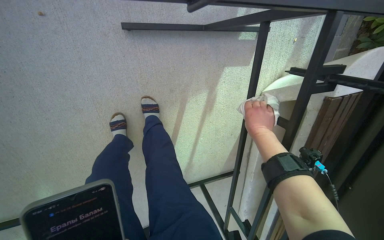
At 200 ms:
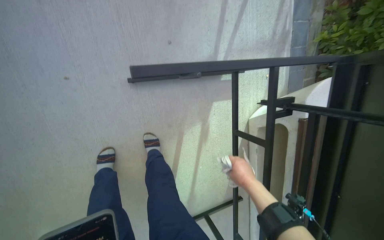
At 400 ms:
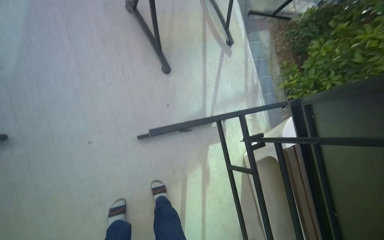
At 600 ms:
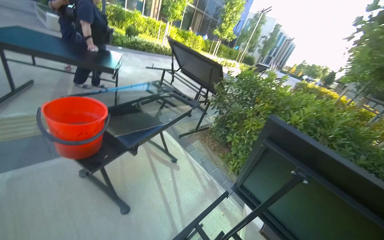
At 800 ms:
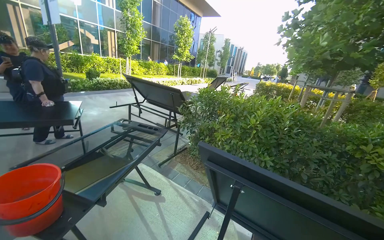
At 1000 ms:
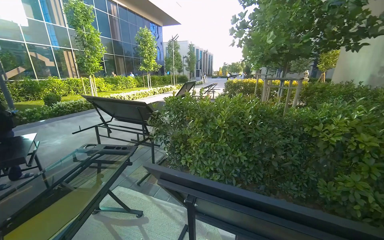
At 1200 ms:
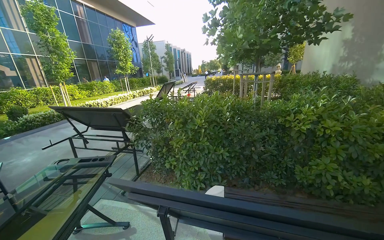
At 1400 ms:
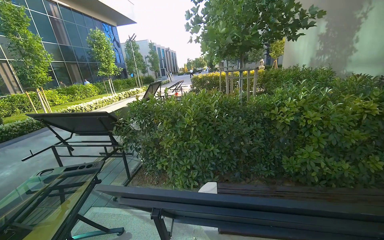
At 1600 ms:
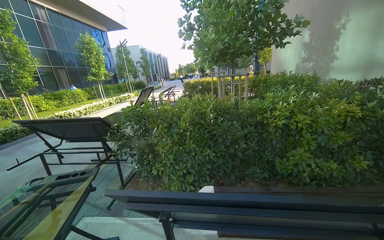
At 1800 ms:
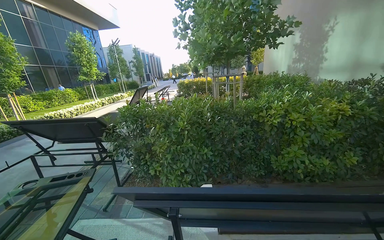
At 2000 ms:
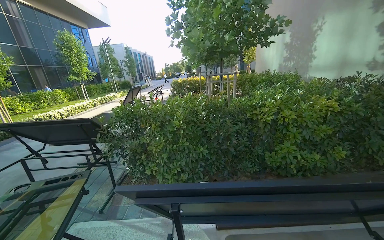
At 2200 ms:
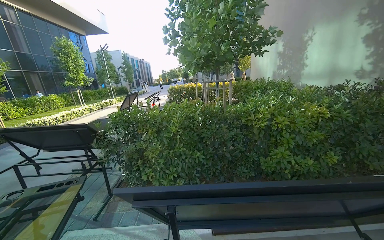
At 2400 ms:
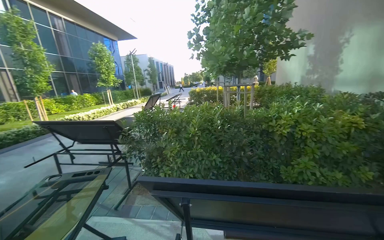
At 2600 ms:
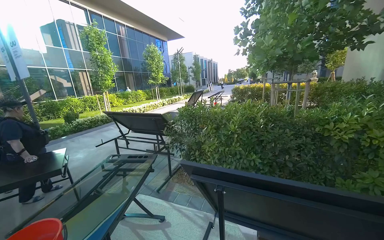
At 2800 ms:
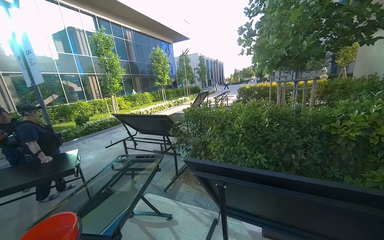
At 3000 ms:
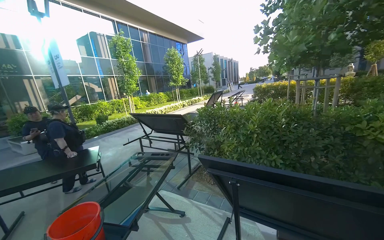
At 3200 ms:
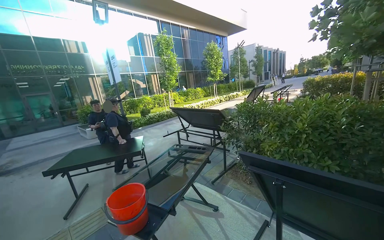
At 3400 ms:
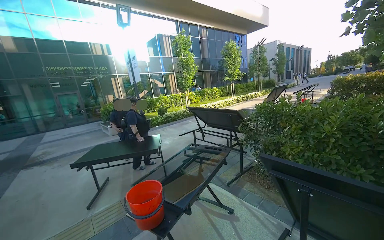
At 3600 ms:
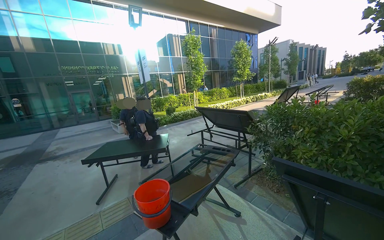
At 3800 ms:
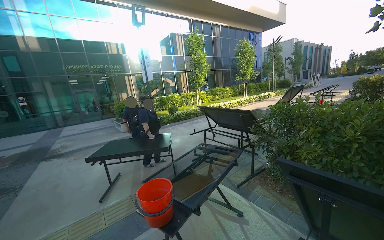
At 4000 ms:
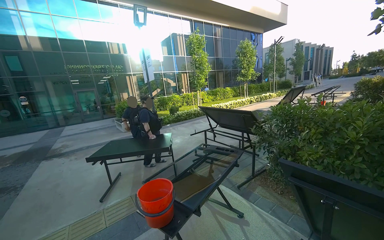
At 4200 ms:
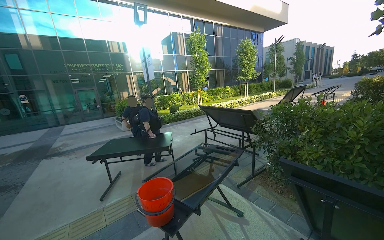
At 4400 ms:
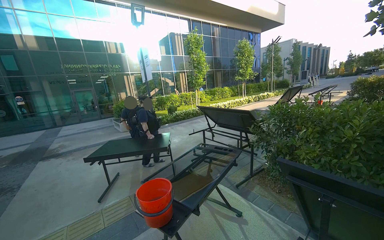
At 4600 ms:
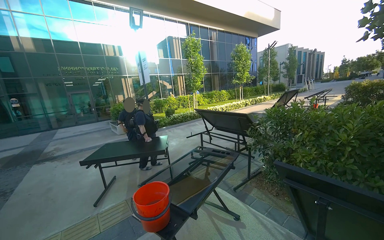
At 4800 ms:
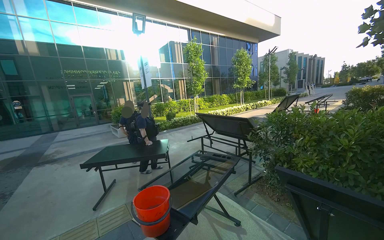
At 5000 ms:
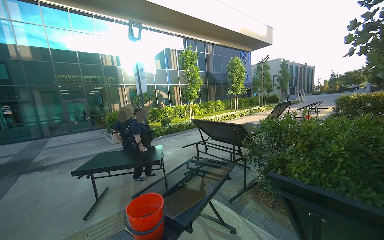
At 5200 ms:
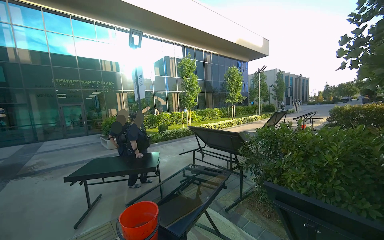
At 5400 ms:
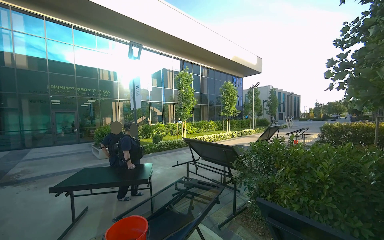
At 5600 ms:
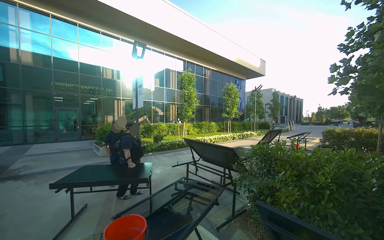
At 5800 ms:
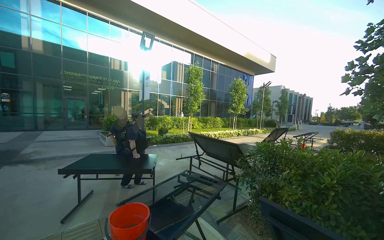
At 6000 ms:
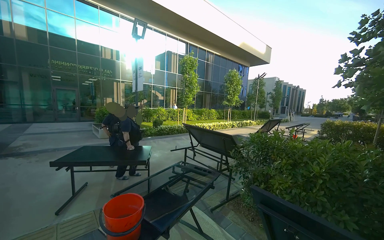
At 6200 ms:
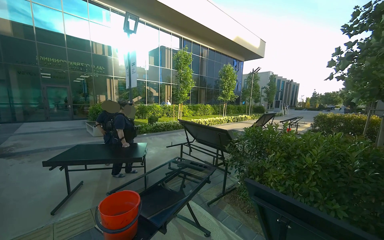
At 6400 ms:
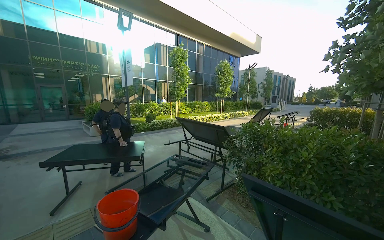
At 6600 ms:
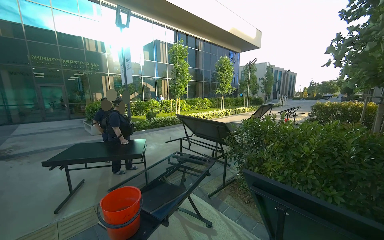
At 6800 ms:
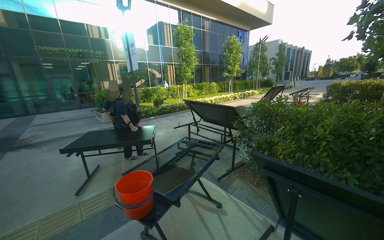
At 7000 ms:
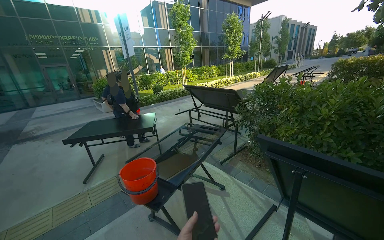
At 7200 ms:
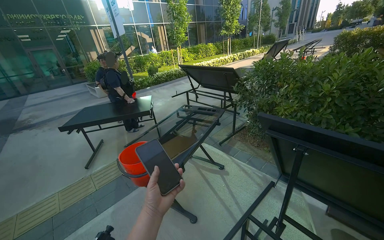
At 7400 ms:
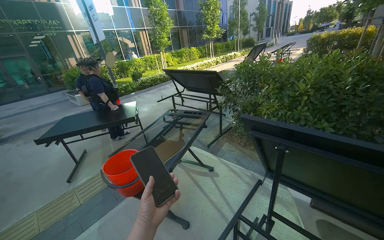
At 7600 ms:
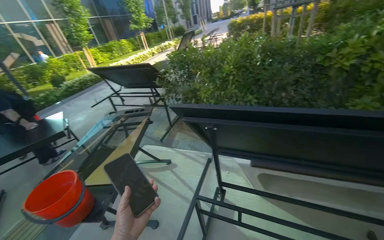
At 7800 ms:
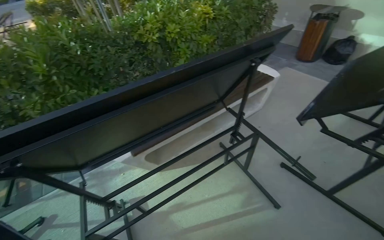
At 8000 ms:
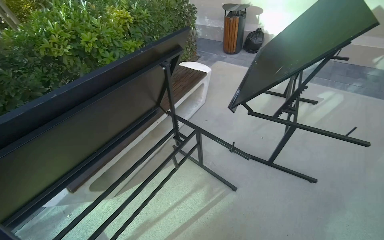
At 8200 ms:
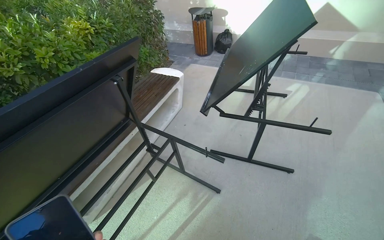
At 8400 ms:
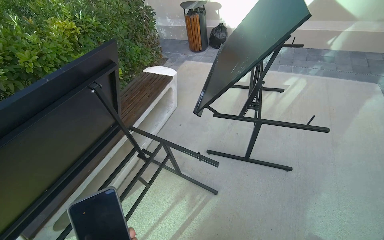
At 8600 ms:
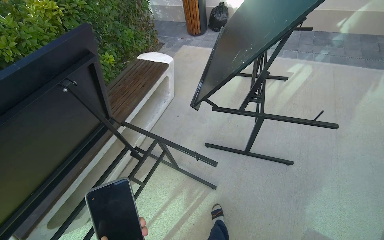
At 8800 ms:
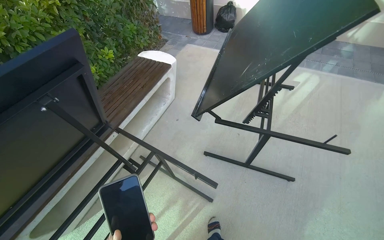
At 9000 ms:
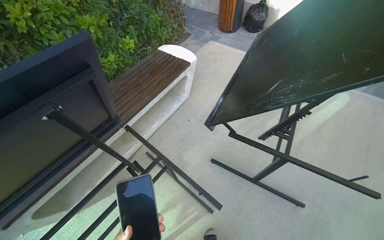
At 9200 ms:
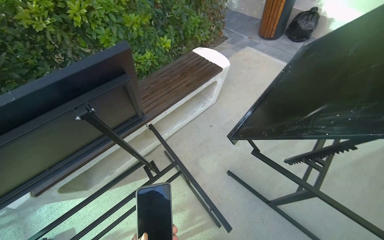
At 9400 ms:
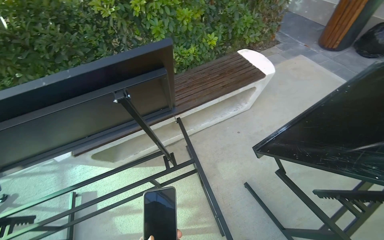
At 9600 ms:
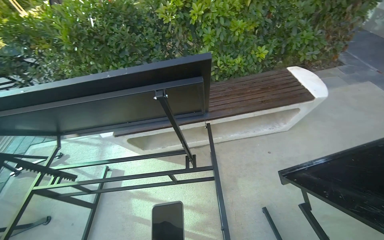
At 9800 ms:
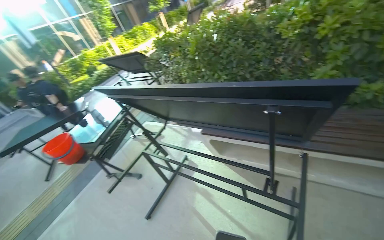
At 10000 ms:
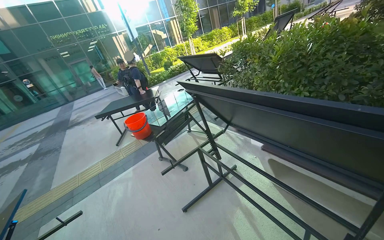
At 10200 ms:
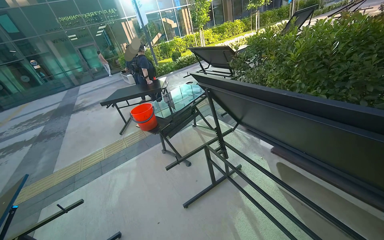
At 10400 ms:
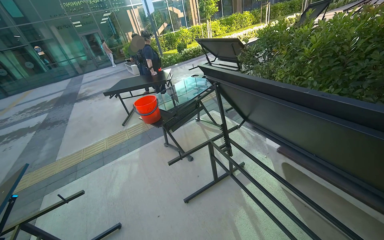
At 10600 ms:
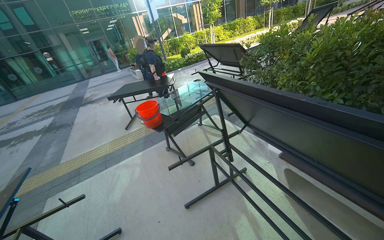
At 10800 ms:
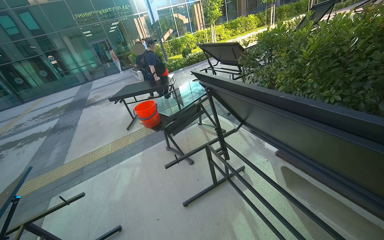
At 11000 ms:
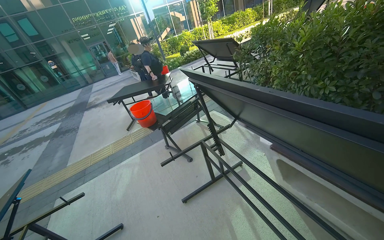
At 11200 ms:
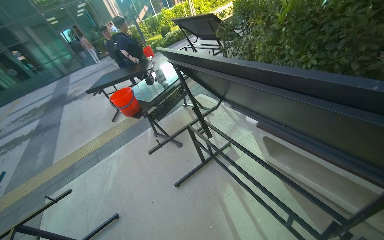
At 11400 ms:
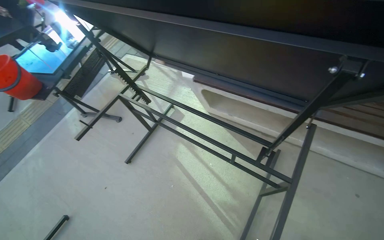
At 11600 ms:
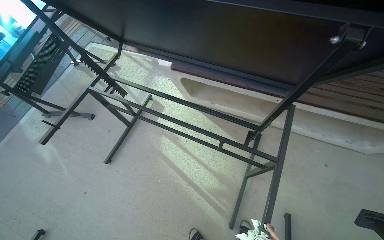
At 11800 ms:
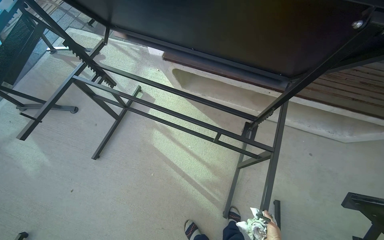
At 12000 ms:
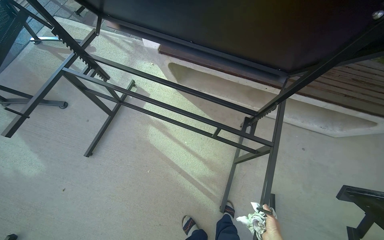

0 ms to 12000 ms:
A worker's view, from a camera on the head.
Job: wiping surfaces.
The whole recording: Wiping outdoor table frame. The worker wipes the frames of several outdoor tables with a cloth.
0 ms to 1600 ms: The head travels about 60 cm. The head rotates roughly 70 degrees to the right. The camera pitches upward, by approximately 70 degrees.
1600 ms to 3000 ms: The camera sweeps to the left, by approximately 25 degrees.
3000 ms to 4400 ms: The camera sweeps to the left, by approximately 25 degrees.
7600 ms to 9000 ms: The head travels about 80 cm. The head turns to the right by approximately 80 degrees. The view tips downward by approximately 15 degrees.
9000 ms to 10400 ms: The head turns to the left by some 110 degrees.
10400 ms to 12000 ms: The head rotates roughly 45 degrees to the right. The view tilts about 25 degrees downward.

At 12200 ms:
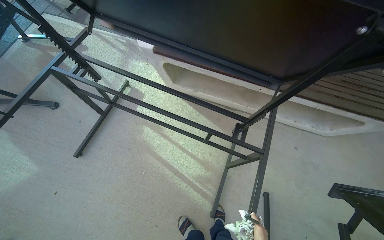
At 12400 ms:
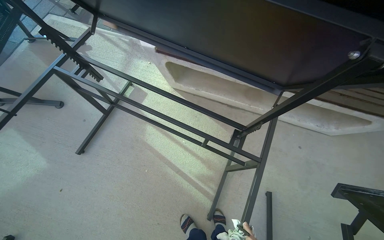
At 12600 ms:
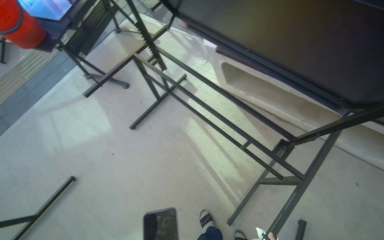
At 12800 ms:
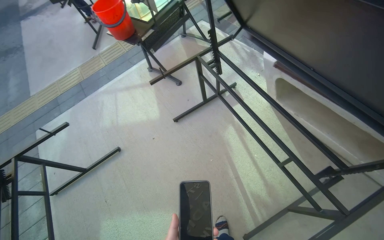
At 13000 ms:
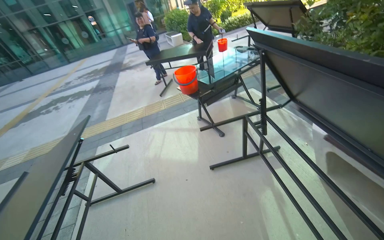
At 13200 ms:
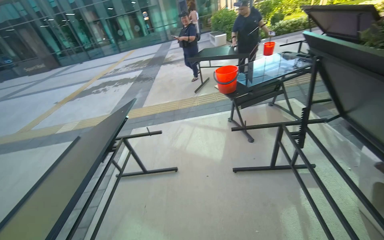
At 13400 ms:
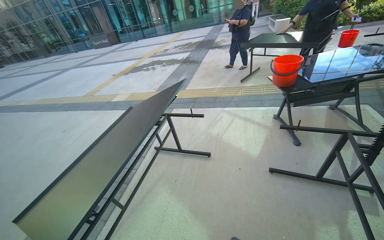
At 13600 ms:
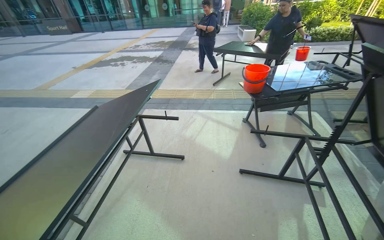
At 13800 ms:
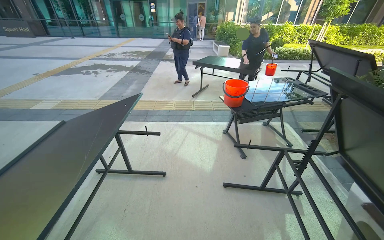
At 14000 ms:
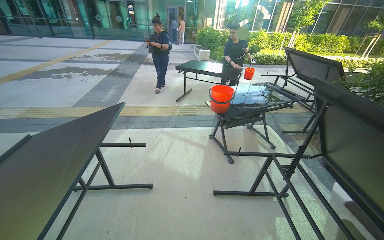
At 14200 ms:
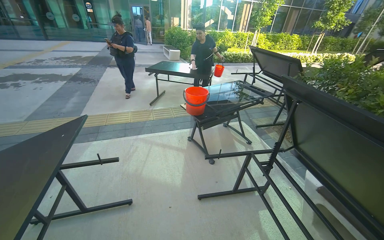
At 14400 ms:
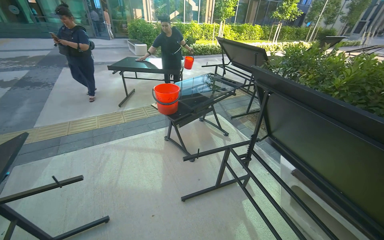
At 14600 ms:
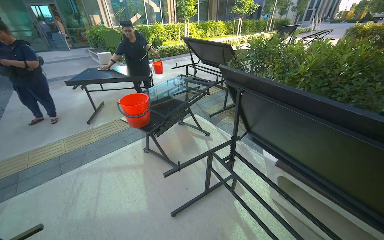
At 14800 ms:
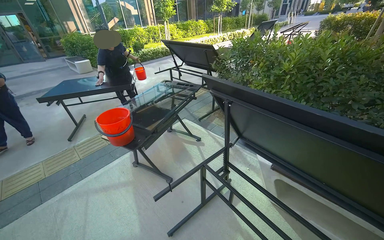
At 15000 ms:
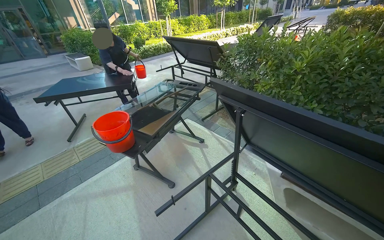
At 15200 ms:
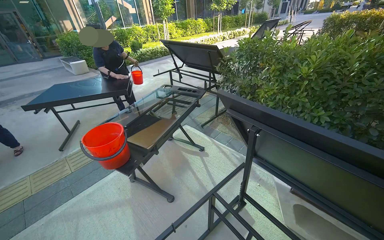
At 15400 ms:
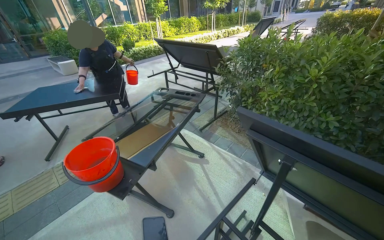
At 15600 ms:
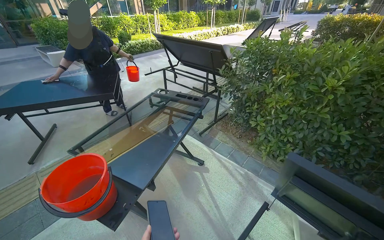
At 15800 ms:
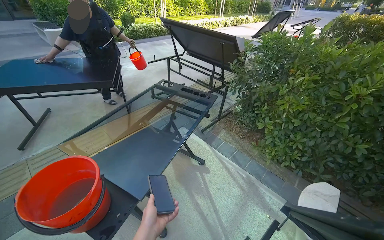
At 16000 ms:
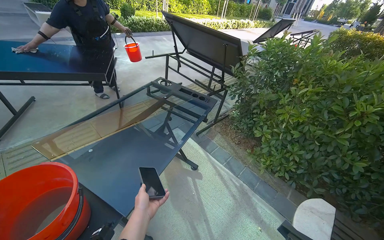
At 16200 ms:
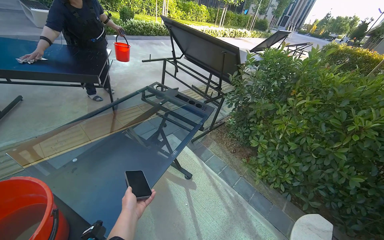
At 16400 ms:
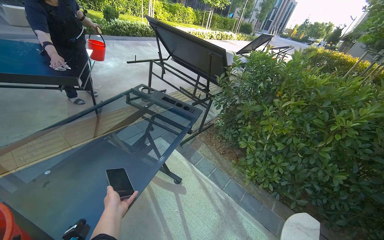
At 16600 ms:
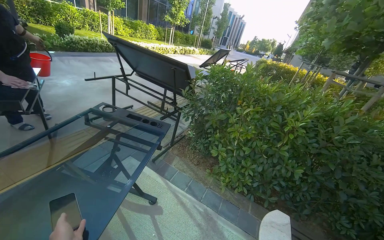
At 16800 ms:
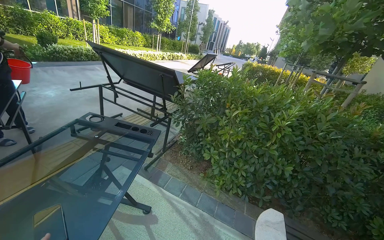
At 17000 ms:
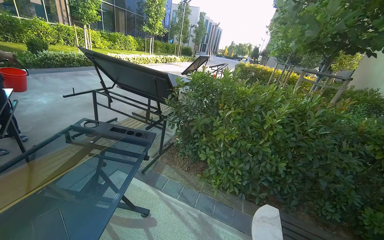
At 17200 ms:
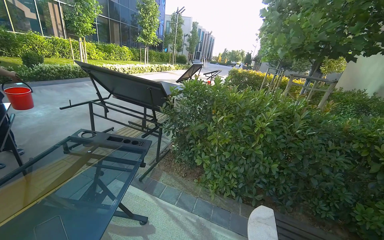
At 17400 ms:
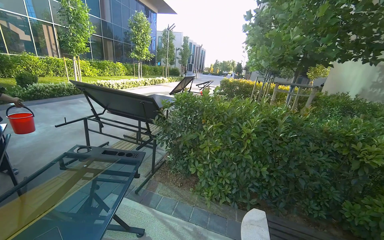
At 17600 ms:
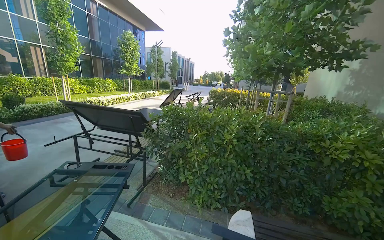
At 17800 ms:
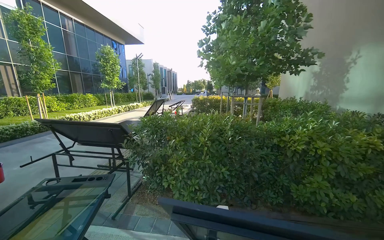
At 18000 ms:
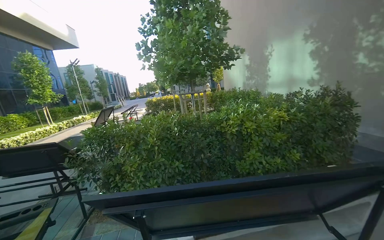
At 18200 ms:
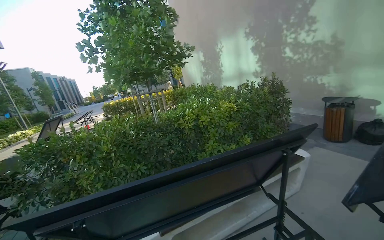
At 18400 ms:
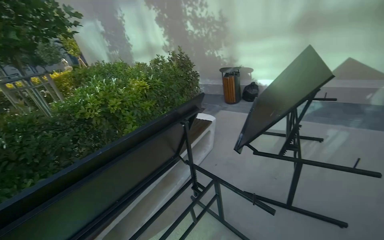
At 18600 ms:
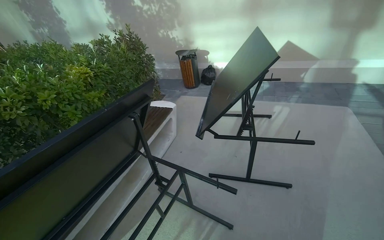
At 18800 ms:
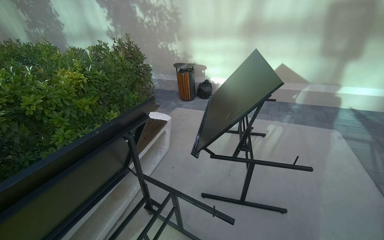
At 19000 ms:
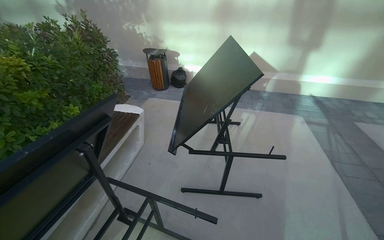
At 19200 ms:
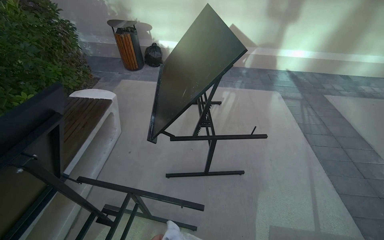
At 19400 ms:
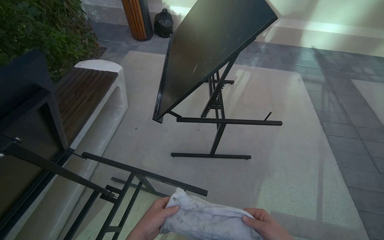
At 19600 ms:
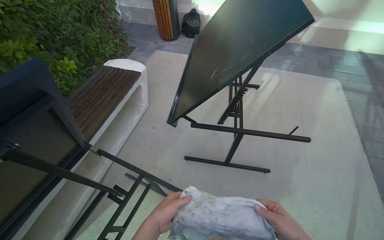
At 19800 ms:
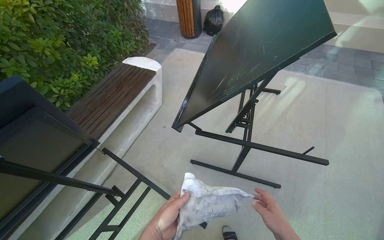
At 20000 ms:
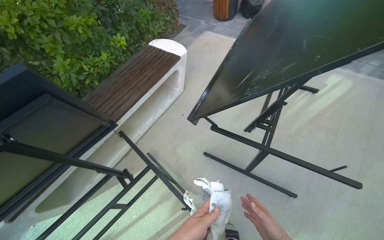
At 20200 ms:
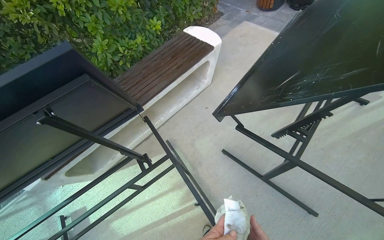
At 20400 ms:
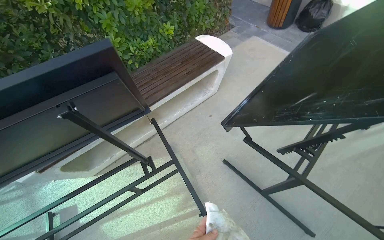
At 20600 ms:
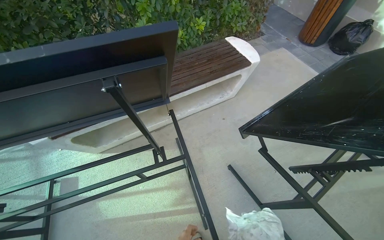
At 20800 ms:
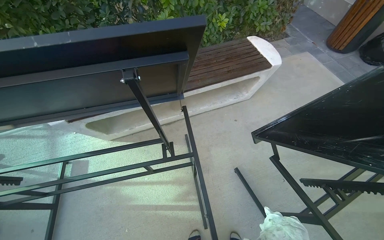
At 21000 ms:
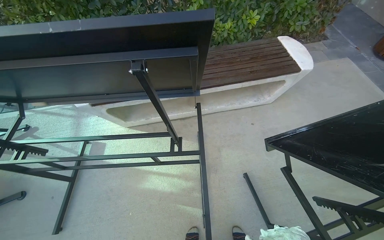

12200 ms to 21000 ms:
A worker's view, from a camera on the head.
Job: wiping surfaces.
The whole recording: Wiping outdoor table frame. The worker wipes the frames of several outdoor tables with a cloth.
12200 ms to 13600 ms: The camera is carried approximately 50 cm. The head turns to the left by some 85 degrees. The camera pitches upward, by some 15 degrees.
13600 ms to 15200 ms: The wearer moves roughly 70 cm. The head turns to the right by approximately 55 degrees.
15200 ms to 16600 ms: The camera is carried about 70 cm. The view swings some 25 degrees to the right.
16600 ms to 18000 ms: The head travels about 70 cm. The head turns to the right by roughly 40 degrees. The wearer looks roughly 15 degrees further upward.
18000 ms to 19600 ms: The wearer moves approximately 70 cm. The head turns to the right by about 65 degrees. The camera pitches downward, by about 30 degrees.
19600 ms to 21000 ms: The head turns to the left by about 60 degrees.
